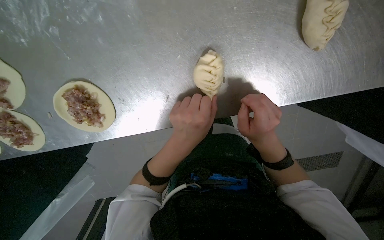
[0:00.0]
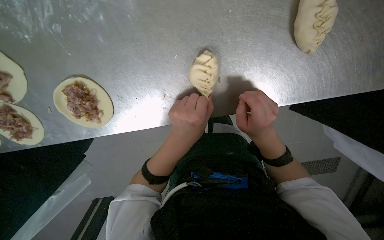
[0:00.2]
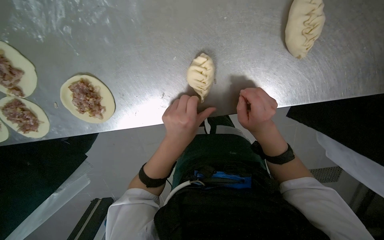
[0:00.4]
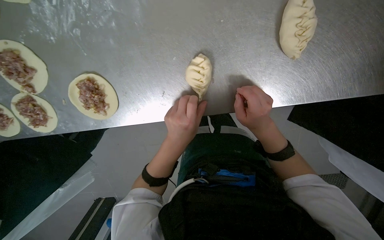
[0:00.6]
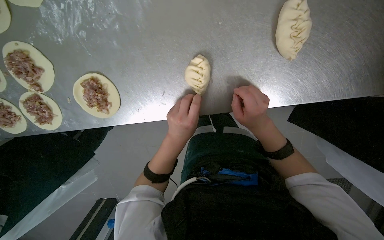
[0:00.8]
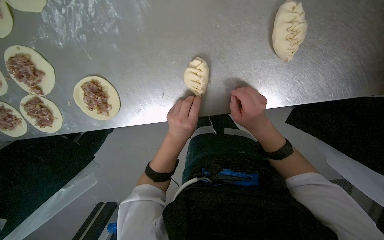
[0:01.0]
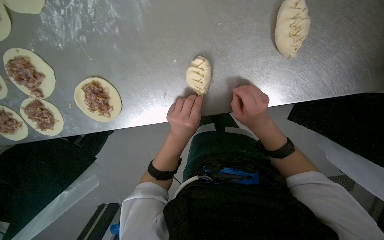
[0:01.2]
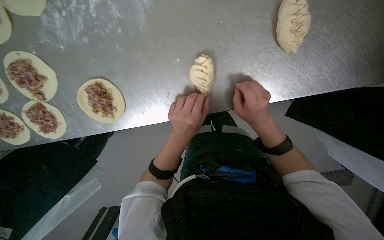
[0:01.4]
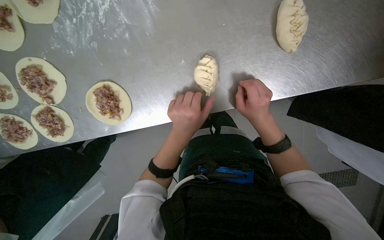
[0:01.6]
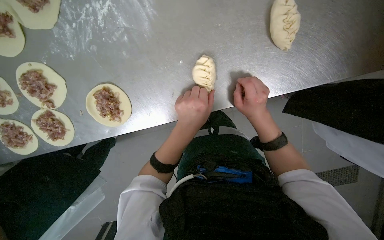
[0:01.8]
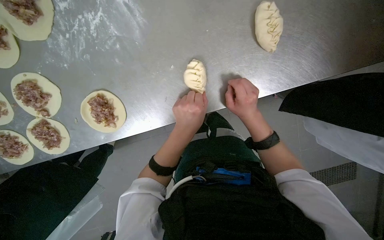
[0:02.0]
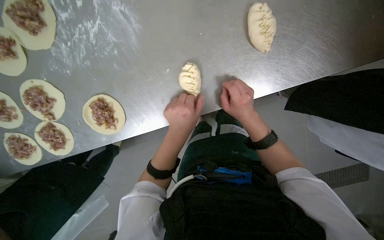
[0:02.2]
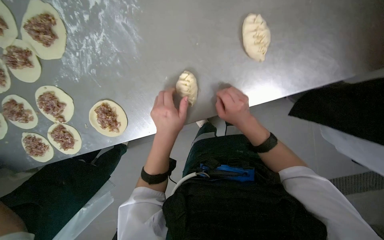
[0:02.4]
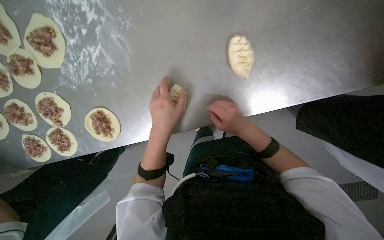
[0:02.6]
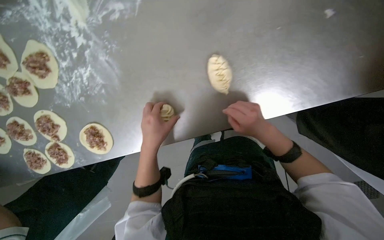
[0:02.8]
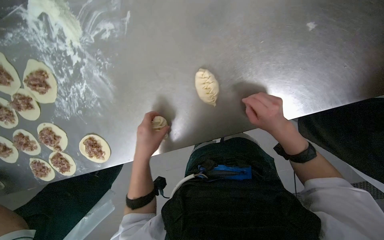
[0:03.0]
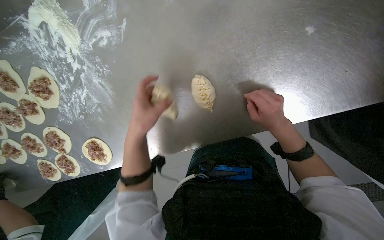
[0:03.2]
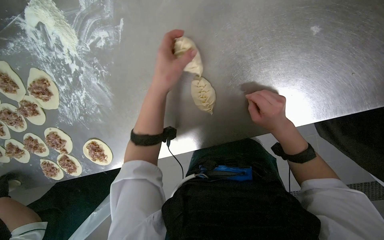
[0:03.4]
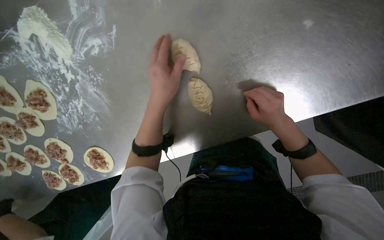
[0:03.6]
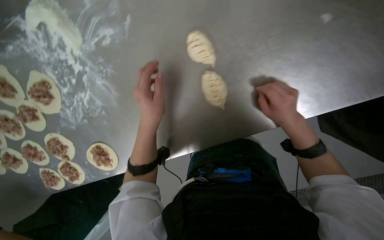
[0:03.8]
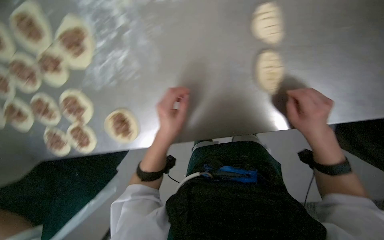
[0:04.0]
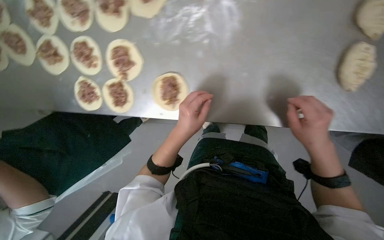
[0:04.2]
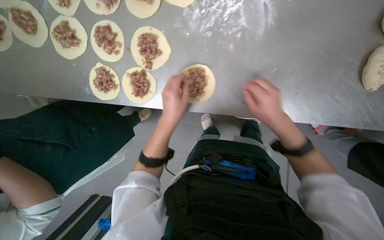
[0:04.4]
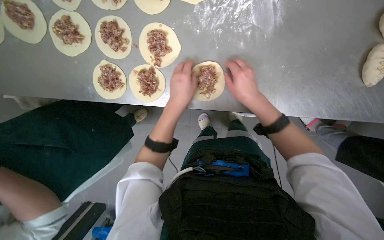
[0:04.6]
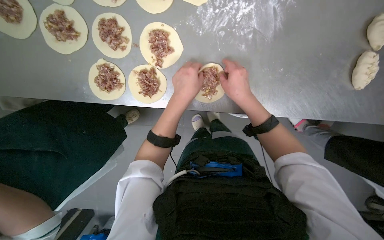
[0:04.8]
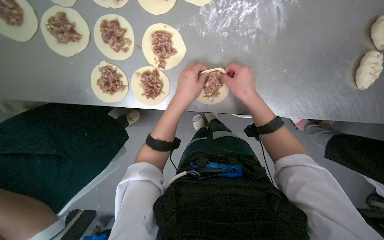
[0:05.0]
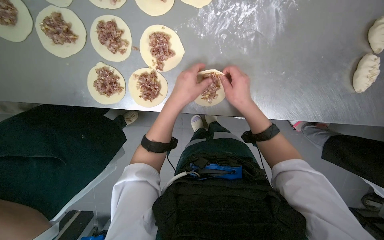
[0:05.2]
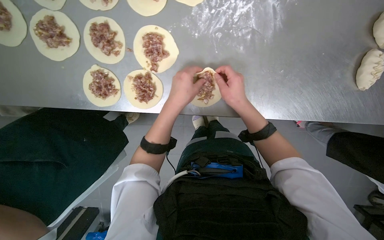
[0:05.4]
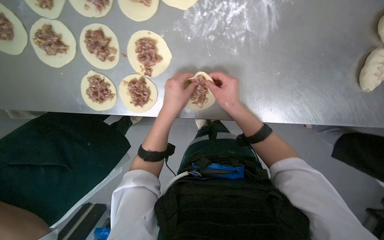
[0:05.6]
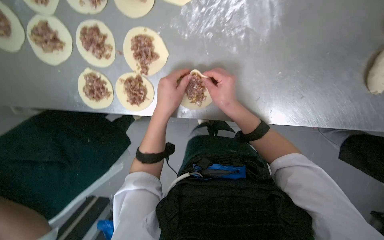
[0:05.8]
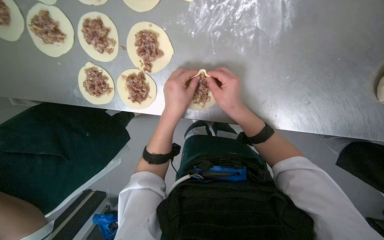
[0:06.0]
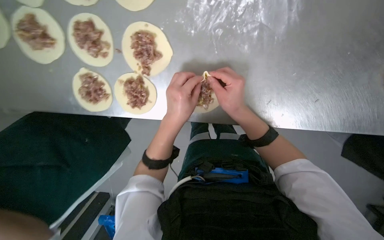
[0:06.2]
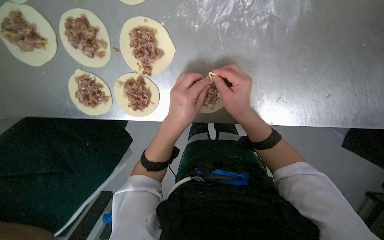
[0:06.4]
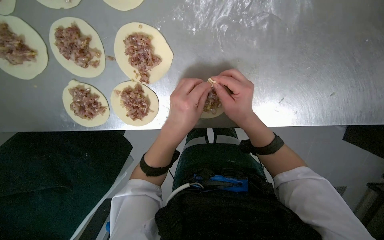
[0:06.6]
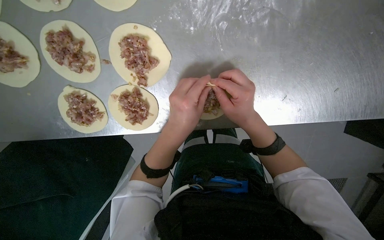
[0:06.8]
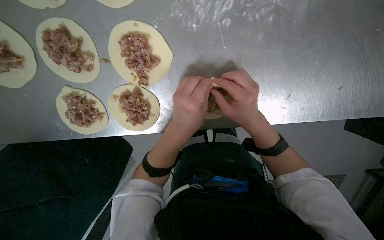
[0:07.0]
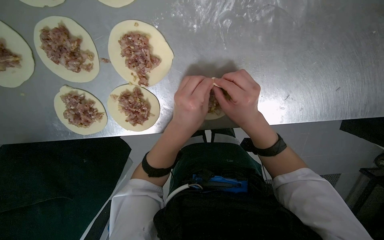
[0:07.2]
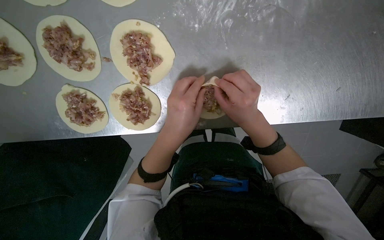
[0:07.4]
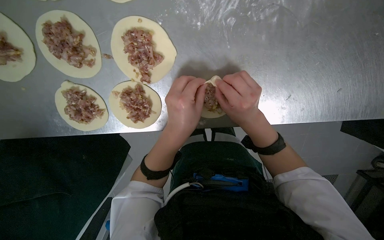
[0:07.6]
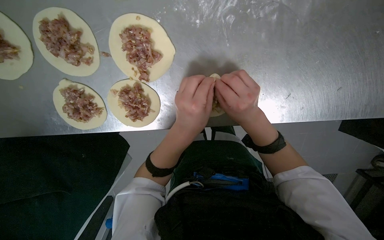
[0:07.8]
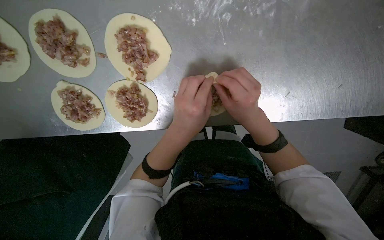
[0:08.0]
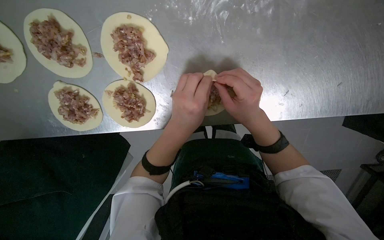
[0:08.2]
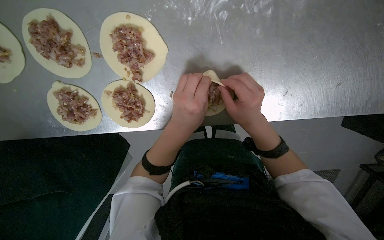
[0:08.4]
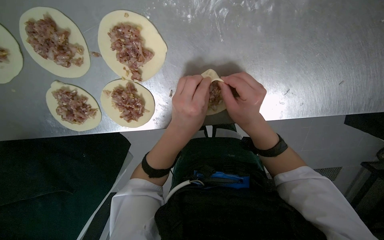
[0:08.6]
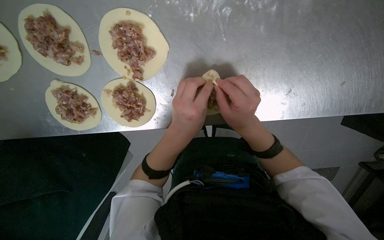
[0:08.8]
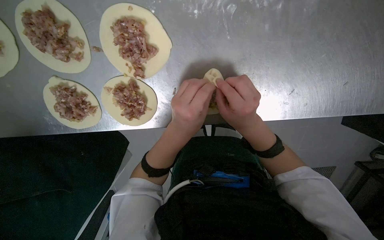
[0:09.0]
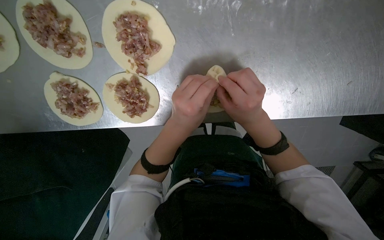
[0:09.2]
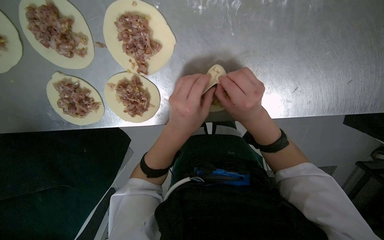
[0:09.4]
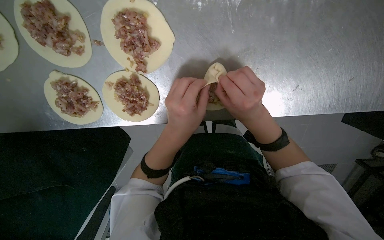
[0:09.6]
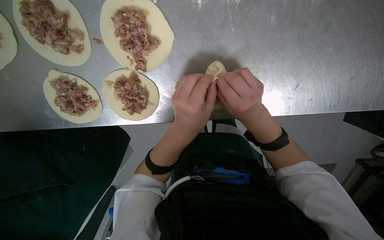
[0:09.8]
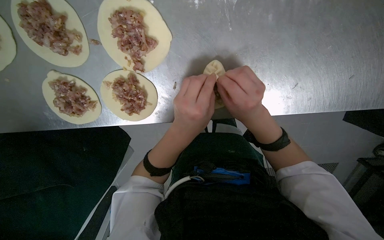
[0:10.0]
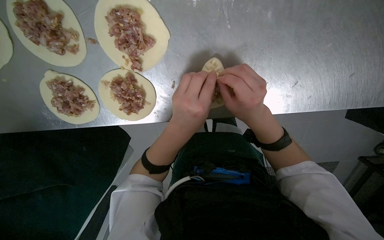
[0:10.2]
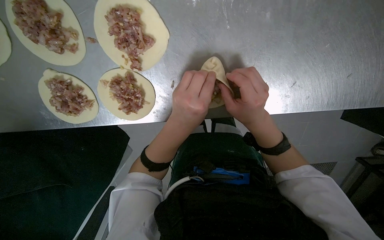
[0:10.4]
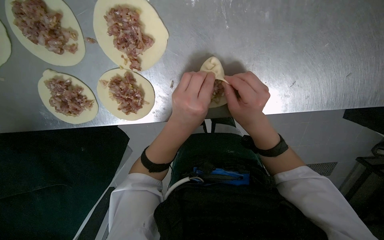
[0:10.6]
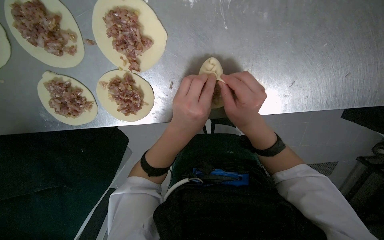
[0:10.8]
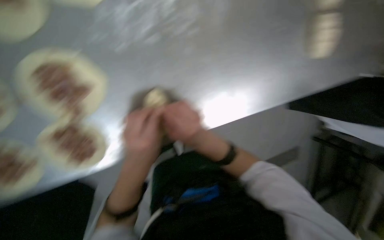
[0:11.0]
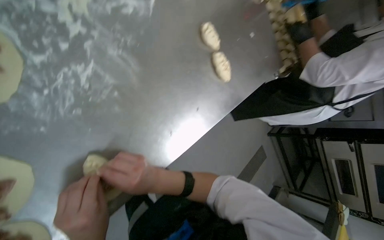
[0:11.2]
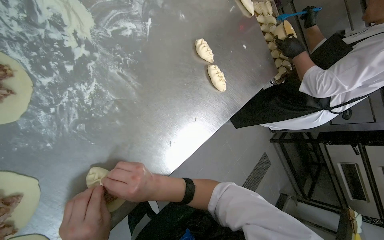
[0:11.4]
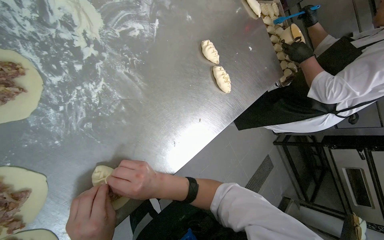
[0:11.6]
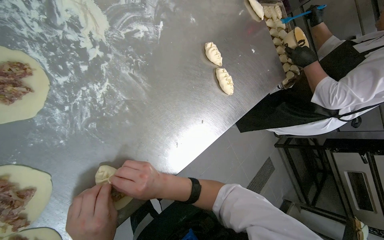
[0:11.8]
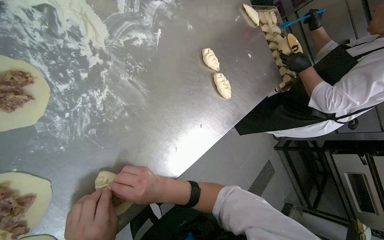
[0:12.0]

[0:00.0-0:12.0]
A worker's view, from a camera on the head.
Job: preparing food.
The whole recording: Sealing meat-filled dumplings. The worker continues sealing meat-filled dough circles, pinching the edges to form a braided pattern.
0:00.0 to 0:01.6: The hands are busy where they are.
0:01.6 to 0:03.0: The right hand is displaced to the right by about 25 cm.
0:03.0 to 0:04.4: The camera travels approximately 50 cm.
0:04.4 to 0:06.0: The right hand moves to the left, about 15 cm.
0:06.0 to 0:09.0: The hands make small movements and keep their place.
0:09.0 to 0:10.4: The hands are busy where they are.
0:10.4 to 0:12.0: The head rotates approximately 45 degrees to the right. The view tilts about 25 degrees upward.

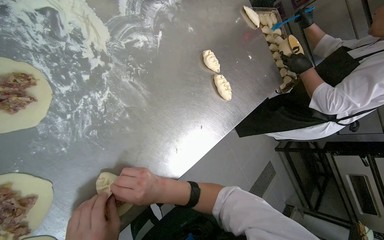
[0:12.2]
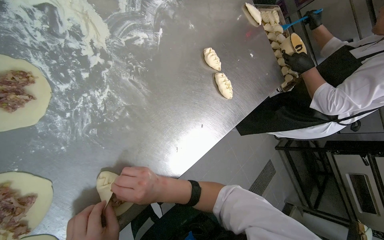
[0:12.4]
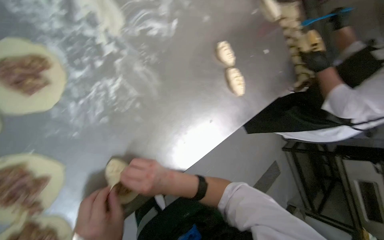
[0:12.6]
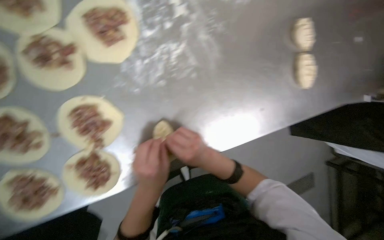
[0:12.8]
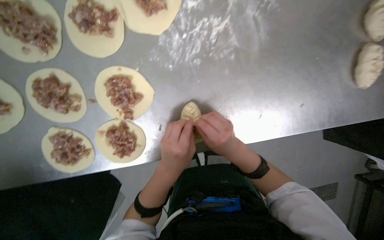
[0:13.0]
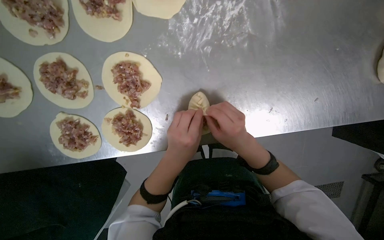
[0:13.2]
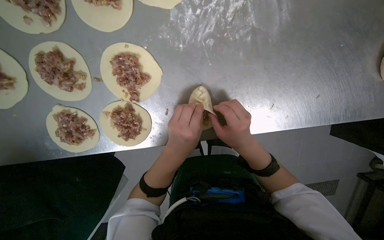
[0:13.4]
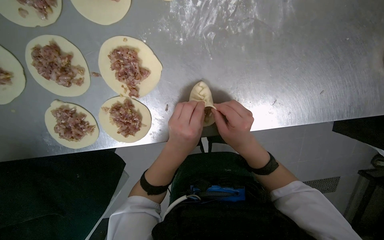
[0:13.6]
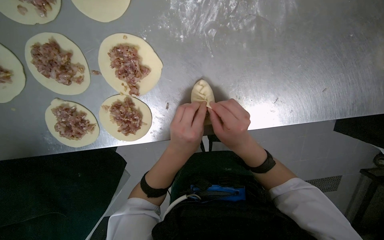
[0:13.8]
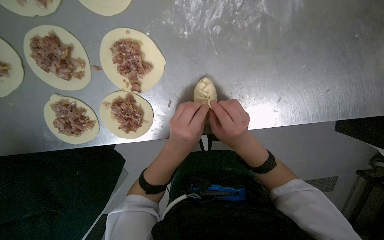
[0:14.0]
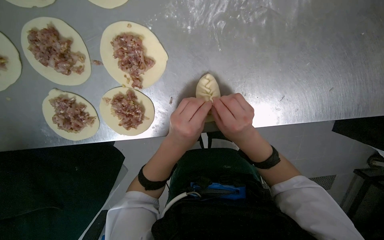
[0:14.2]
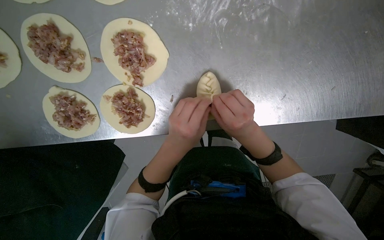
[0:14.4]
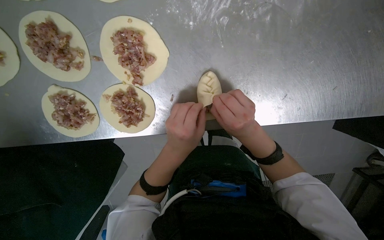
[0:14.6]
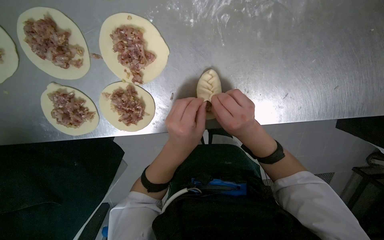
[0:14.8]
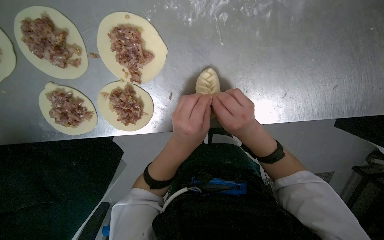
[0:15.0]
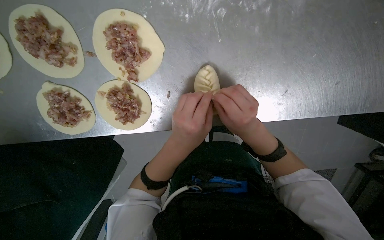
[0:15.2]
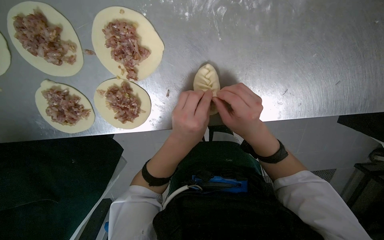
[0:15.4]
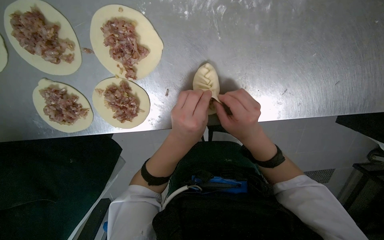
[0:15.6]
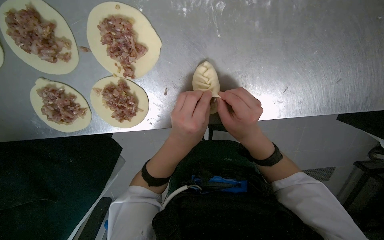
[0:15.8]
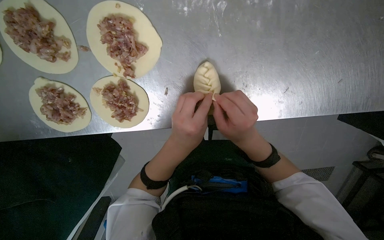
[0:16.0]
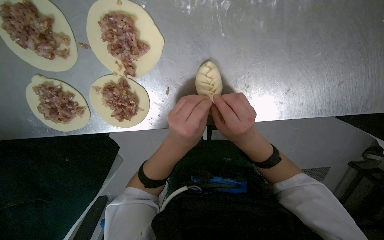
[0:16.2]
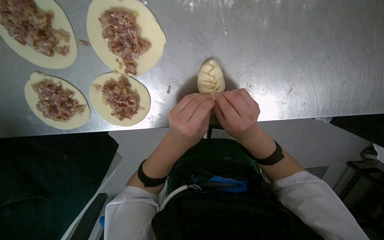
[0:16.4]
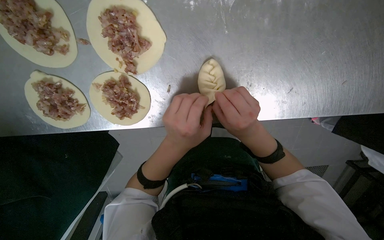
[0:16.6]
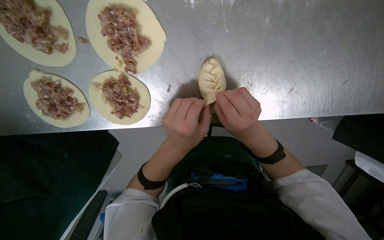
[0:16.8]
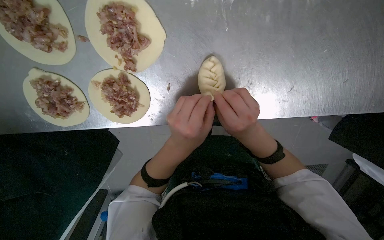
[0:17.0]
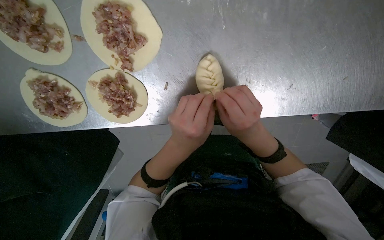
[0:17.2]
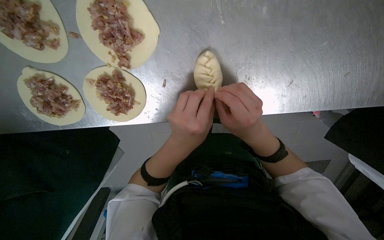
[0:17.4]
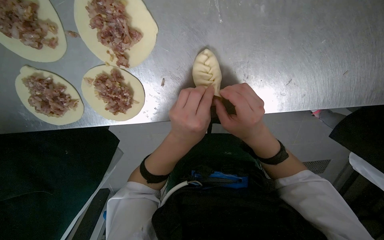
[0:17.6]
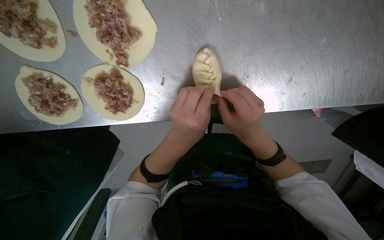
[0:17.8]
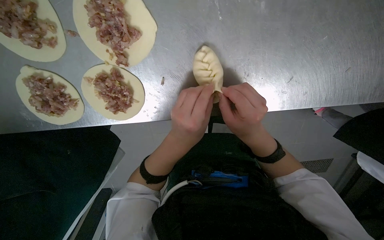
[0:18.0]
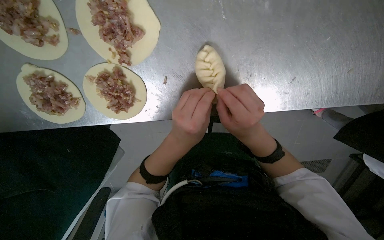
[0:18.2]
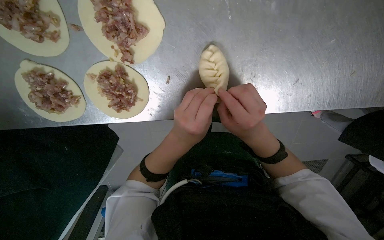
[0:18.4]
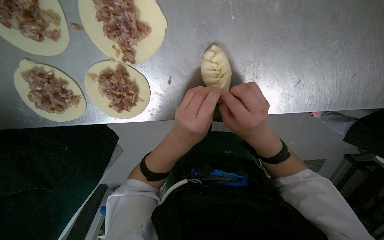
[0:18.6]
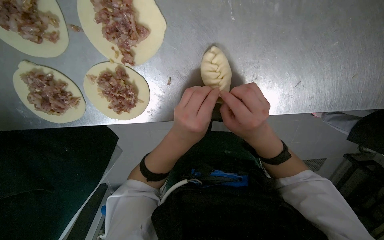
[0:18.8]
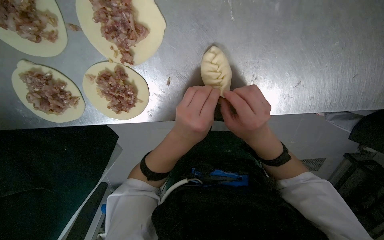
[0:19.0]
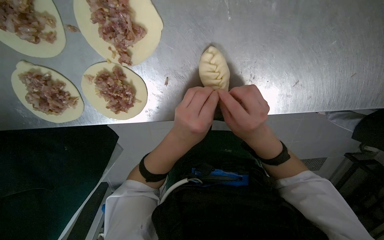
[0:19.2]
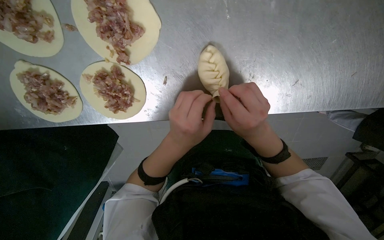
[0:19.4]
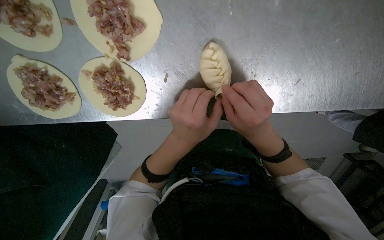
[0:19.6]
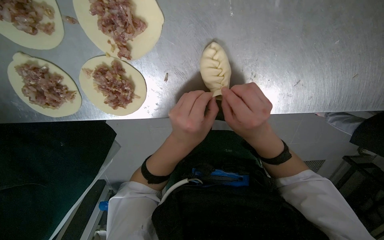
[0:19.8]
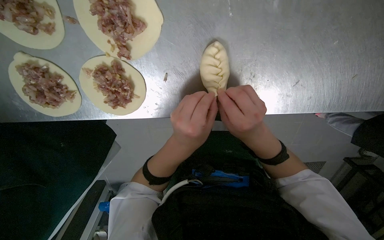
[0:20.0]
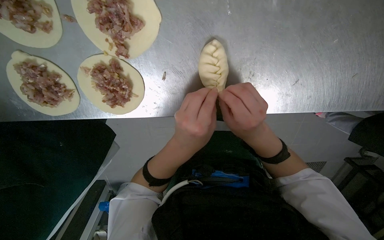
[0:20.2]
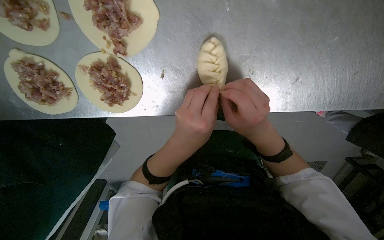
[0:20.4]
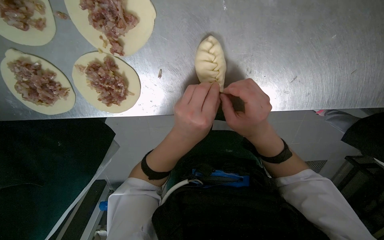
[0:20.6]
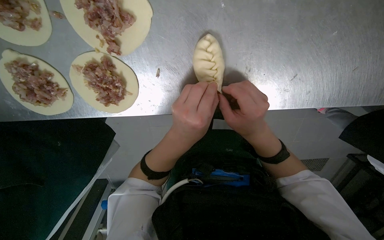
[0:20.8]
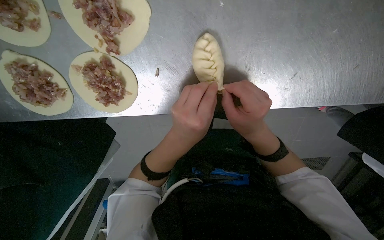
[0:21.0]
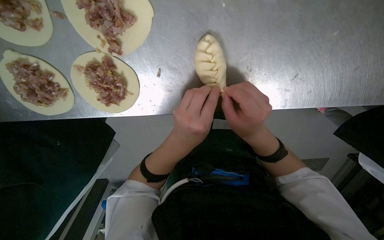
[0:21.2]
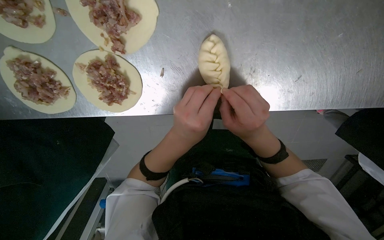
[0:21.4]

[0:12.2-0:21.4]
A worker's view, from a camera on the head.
Job: preparing food.
The whole recording: Sealing meat-filled dumplings. The worker continues sealing meat-filled dough circles, pinching the edges to form a braided pattern.
0:12.2 to 0:13.8: The head rotates some 40 degrees to the left. The view tilts approximately 20 degrees downward.
0:13.8 to 0:21.4: The hands make small movements and keep their place.
